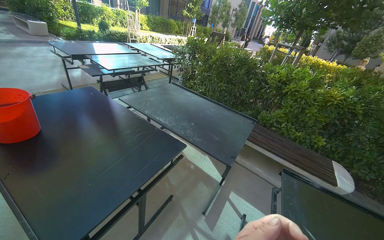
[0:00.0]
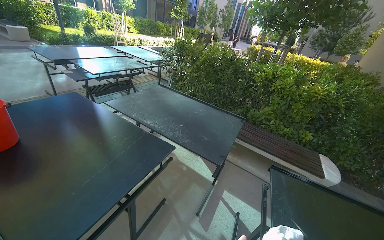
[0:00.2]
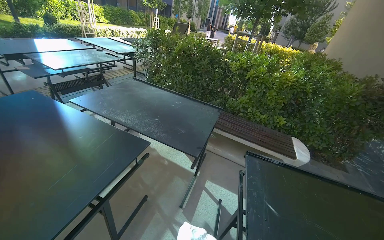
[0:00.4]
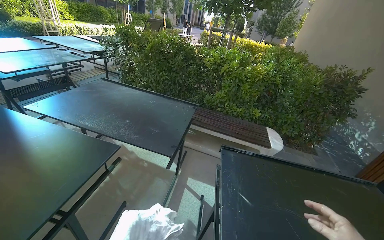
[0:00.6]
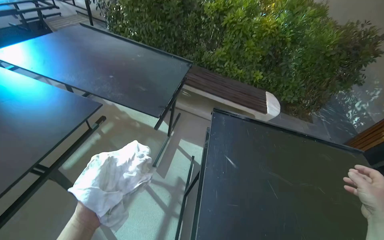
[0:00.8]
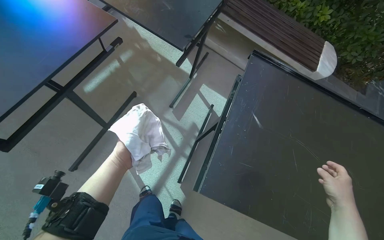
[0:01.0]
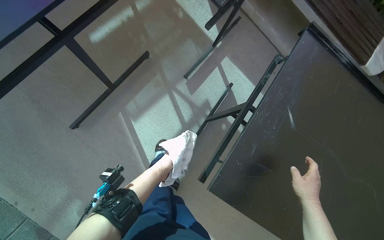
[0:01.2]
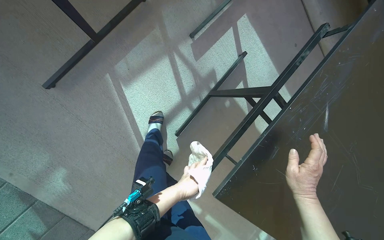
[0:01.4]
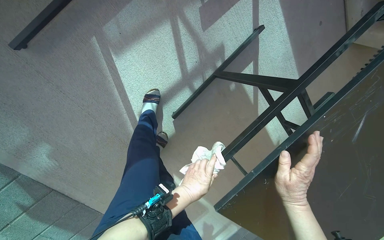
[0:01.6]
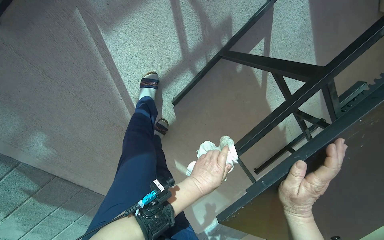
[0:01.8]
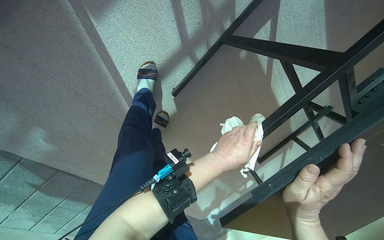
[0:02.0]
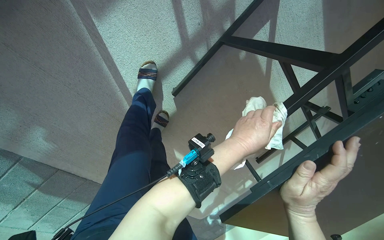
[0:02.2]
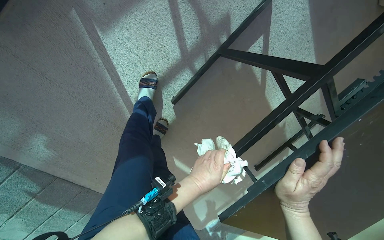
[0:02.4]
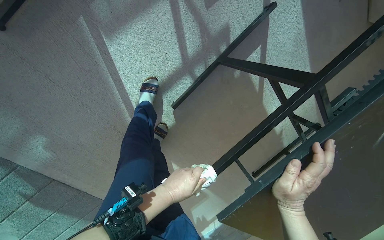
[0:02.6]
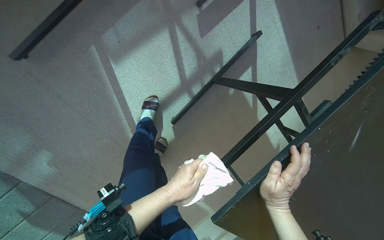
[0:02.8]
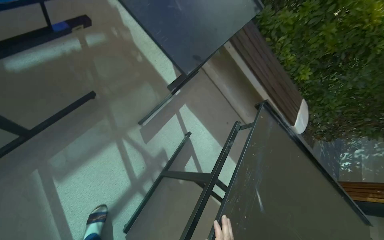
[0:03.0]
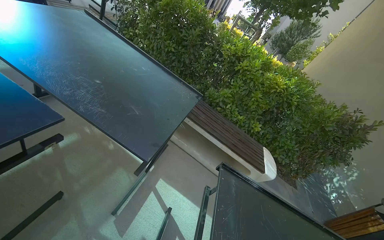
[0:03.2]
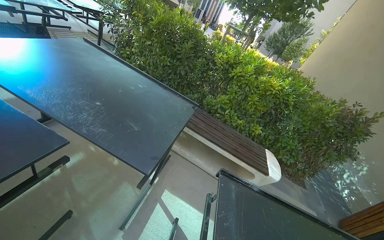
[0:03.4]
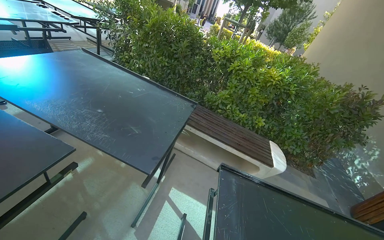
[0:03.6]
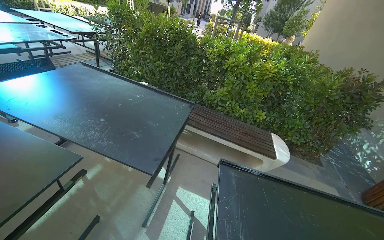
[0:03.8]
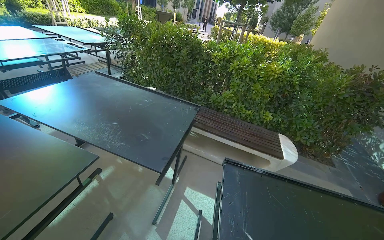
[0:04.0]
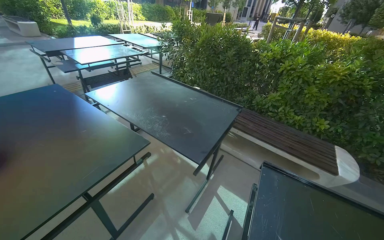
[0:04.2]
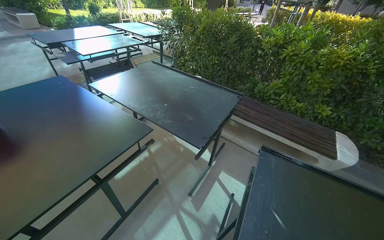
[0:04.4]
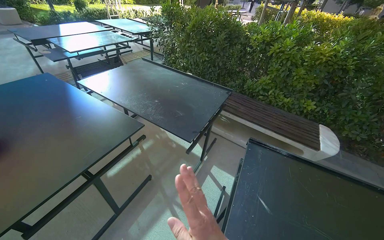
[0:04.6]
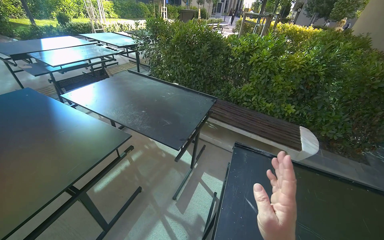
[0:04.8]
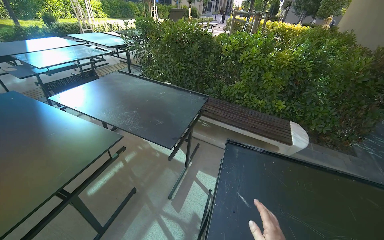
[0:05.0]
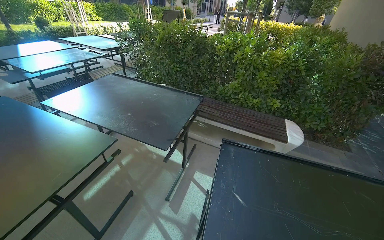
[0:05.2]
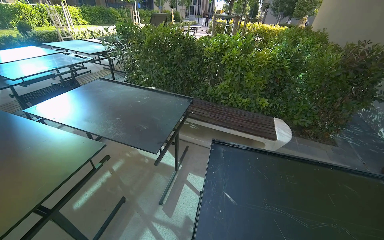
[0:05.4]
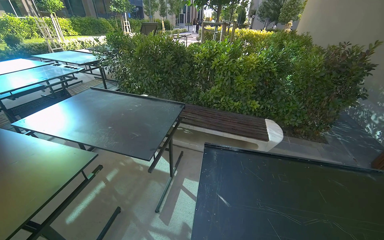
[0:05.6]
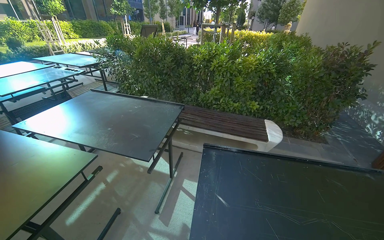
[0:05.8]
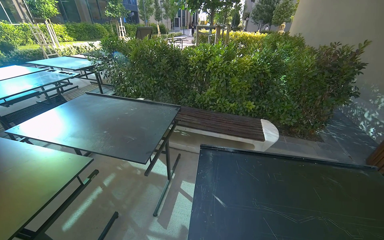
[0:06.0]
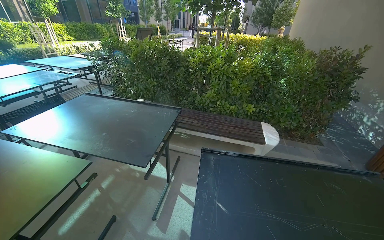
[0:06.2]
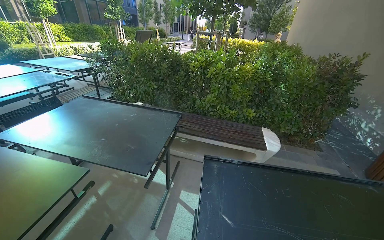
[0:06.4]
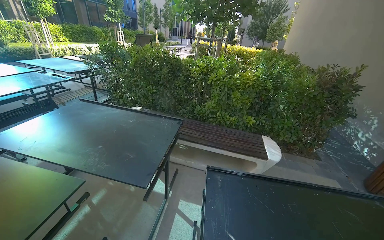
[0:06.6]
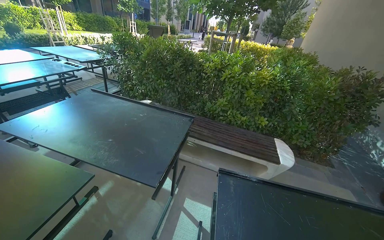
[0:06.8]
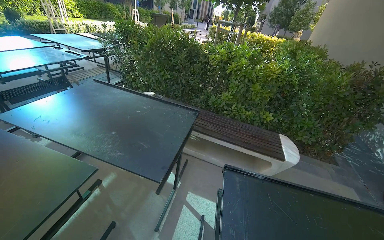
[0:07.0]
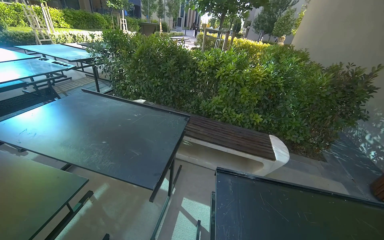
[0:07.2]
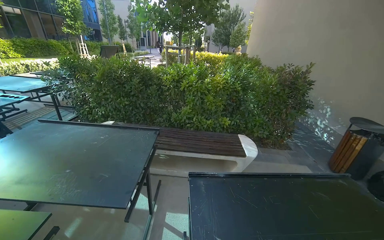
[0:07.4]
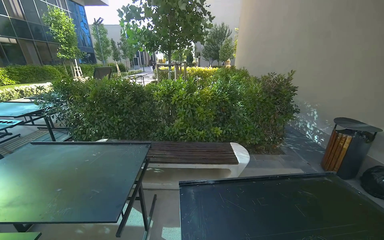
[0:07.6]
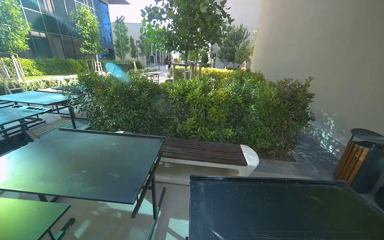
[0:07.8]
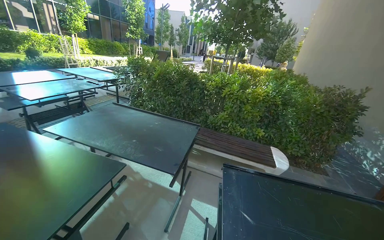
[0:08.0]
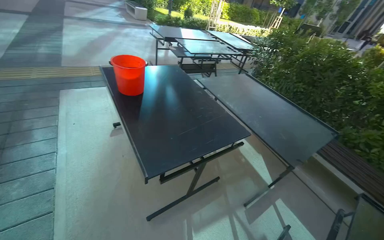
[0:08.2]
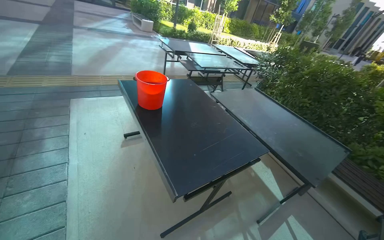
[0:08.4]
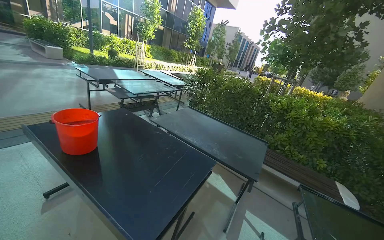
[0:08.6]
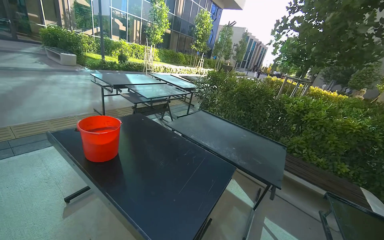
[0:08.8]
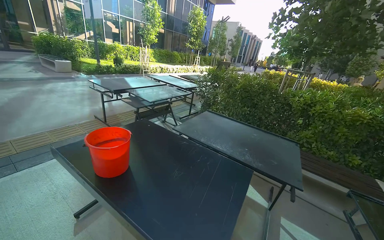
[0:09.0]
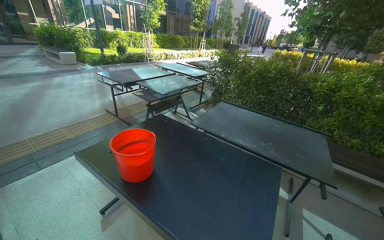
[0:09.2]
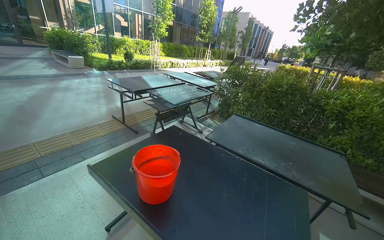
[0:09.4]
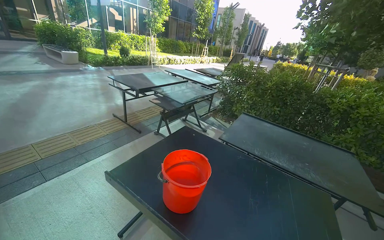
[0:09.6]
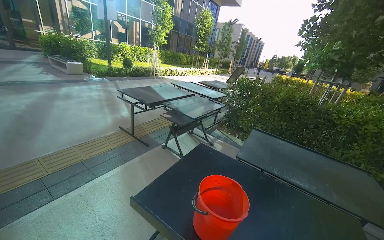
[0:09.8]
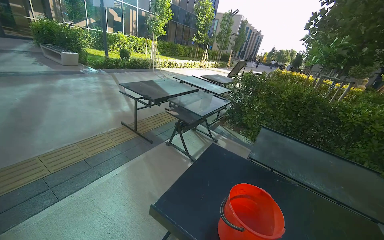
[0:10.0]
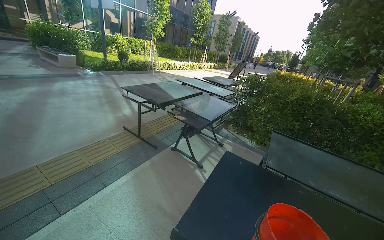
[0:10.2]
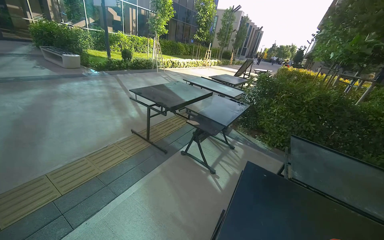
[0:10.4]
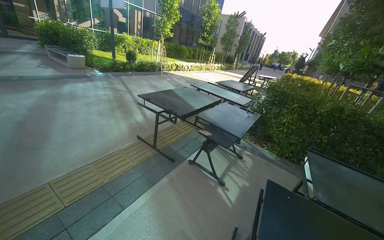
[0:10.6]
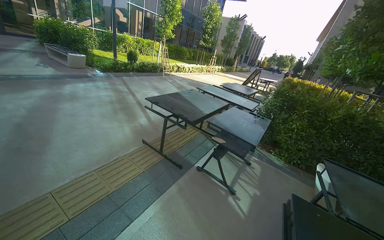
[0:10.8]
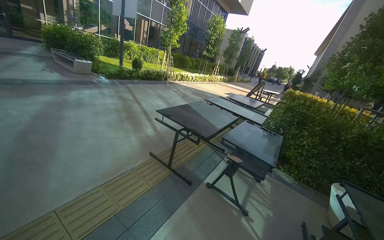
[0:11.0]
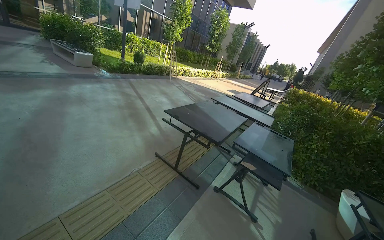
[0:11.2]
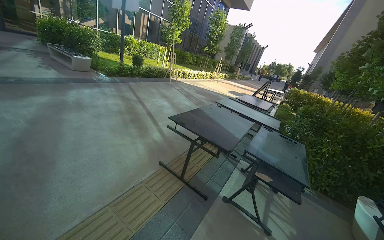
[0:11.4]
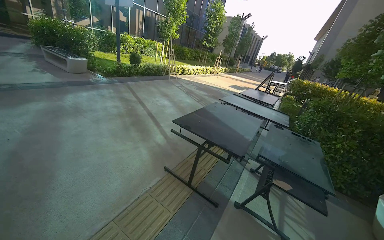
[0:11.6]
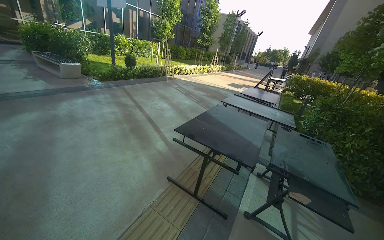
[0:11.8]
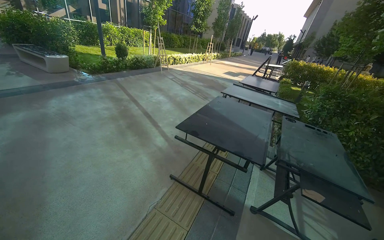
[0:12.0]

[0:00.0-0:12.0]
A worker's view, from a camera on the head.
Job: wiping surfaces.
The whole recording: Wiping outdoor tables. The worker wipes the underside of an outdoor table and a detached table bar with a cloth.
0:00.0 to 0:01.6: The wearer moves about 60 cm. The view tips downward by some 70 degrees. The scene rotates clockwise by roughly 25 degrees.
0:01.6 to 0:03.0: The wearer looks roughly 20 degrees further to the right. The view tips upward by some 25 degrees.
0:03.0 to 0:04.4: The view swings approximately 20 degrees to the left.
0:04.4 to 0:06.0: The wearer looks about 20 degrees further to the right.
0:07.6 to 0:09.0: The wearer moves roughly 1 m. The wearer looks roughly 30 degrees further to the left.
0:09.0 to 0:10.4: The head travels some 1 m.
0:10.4 to 0:12.0: The head travels some 1.5 m.

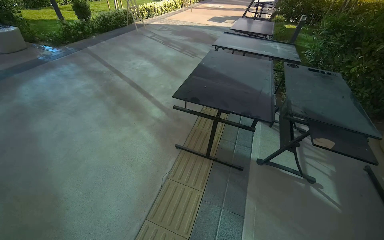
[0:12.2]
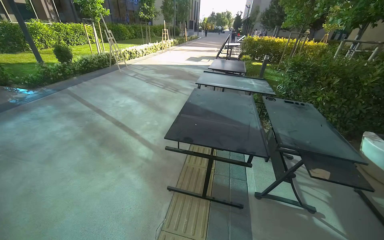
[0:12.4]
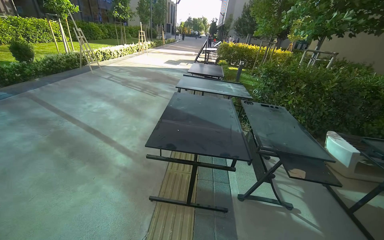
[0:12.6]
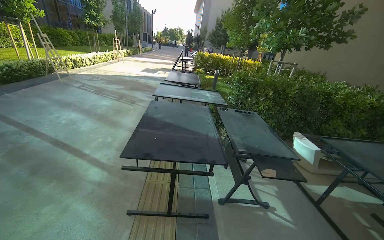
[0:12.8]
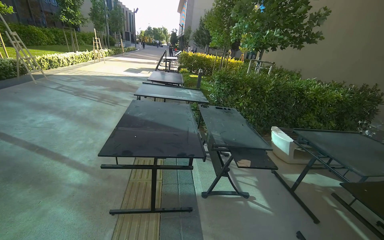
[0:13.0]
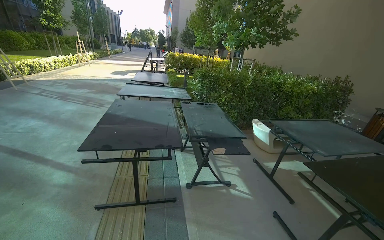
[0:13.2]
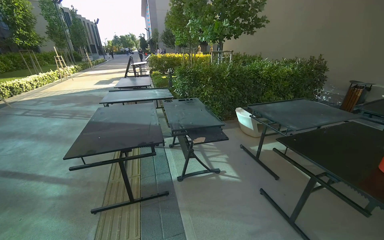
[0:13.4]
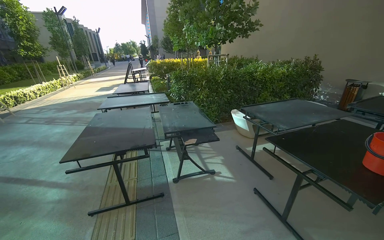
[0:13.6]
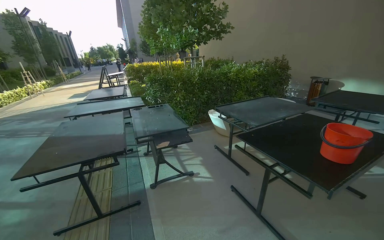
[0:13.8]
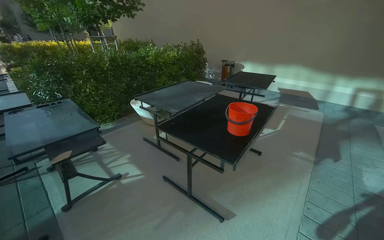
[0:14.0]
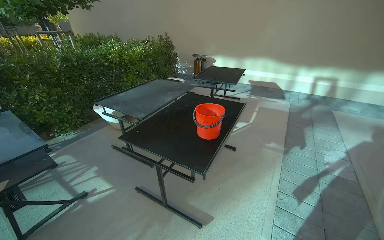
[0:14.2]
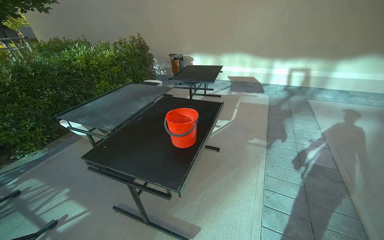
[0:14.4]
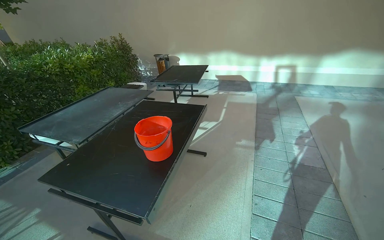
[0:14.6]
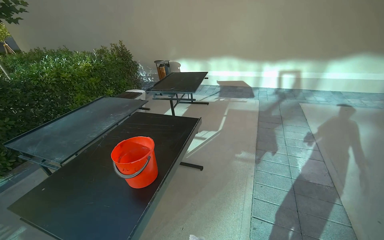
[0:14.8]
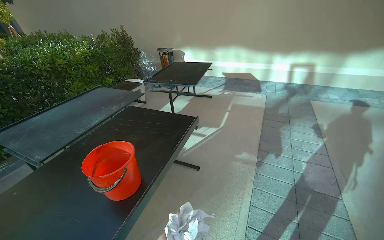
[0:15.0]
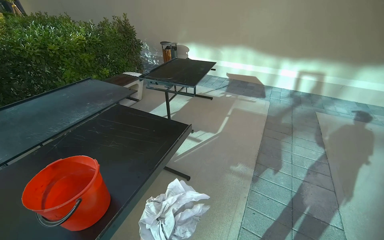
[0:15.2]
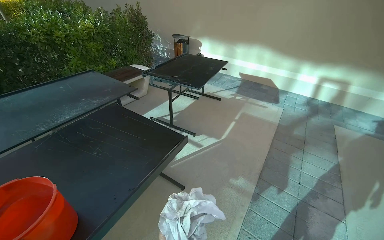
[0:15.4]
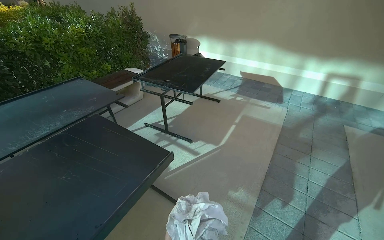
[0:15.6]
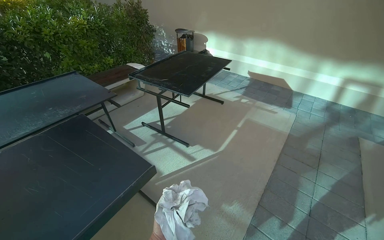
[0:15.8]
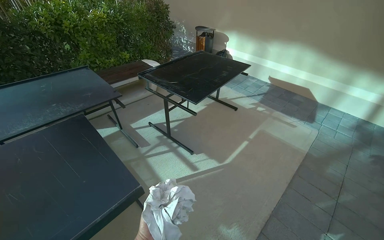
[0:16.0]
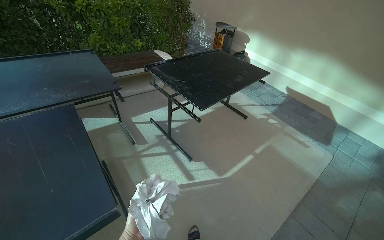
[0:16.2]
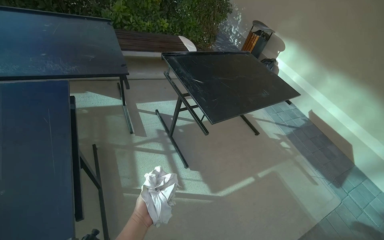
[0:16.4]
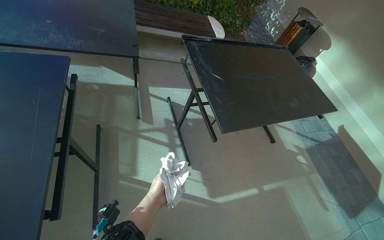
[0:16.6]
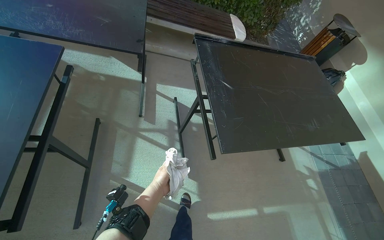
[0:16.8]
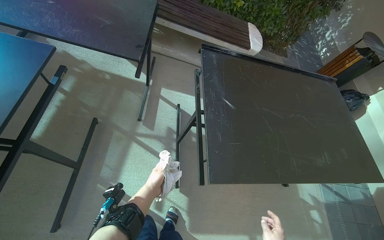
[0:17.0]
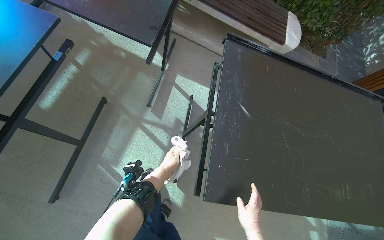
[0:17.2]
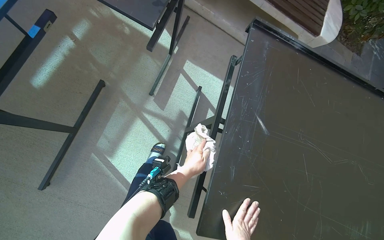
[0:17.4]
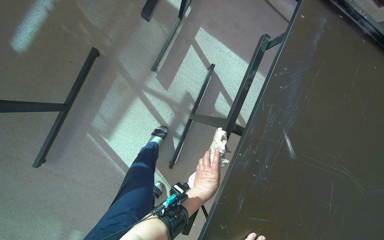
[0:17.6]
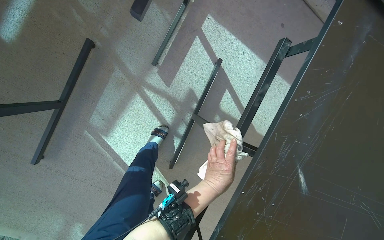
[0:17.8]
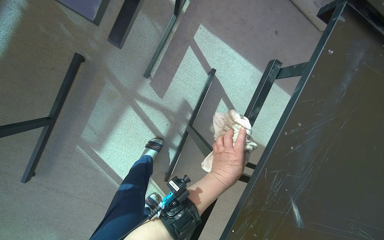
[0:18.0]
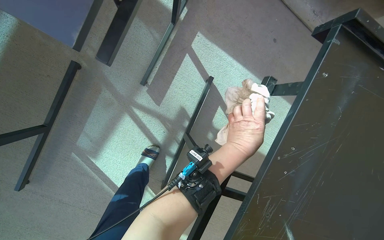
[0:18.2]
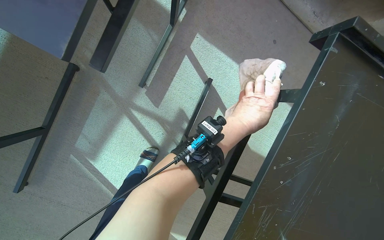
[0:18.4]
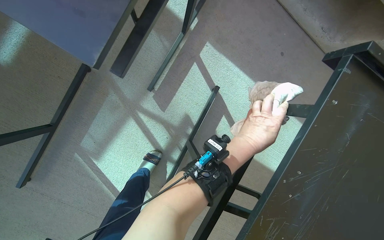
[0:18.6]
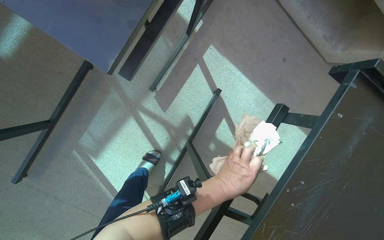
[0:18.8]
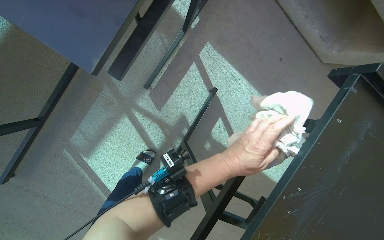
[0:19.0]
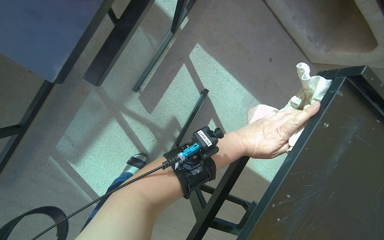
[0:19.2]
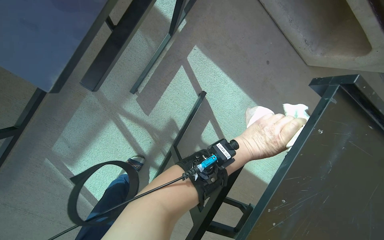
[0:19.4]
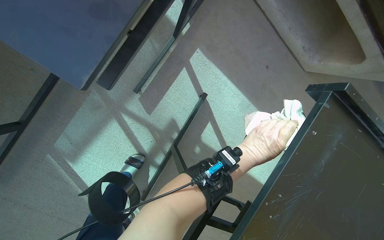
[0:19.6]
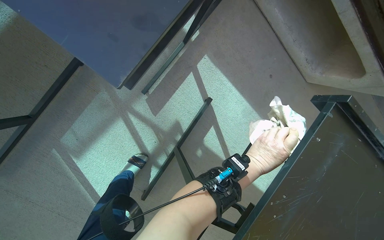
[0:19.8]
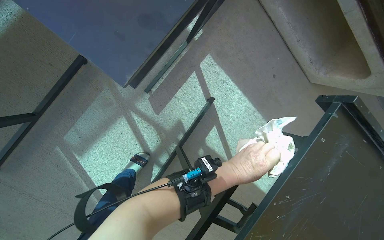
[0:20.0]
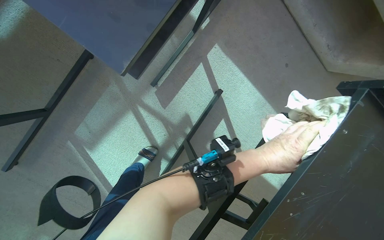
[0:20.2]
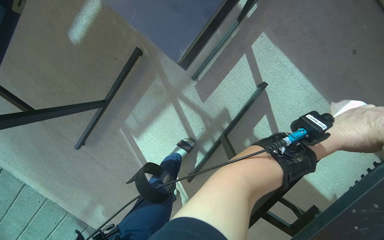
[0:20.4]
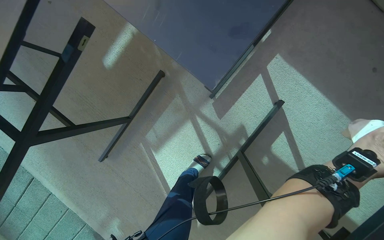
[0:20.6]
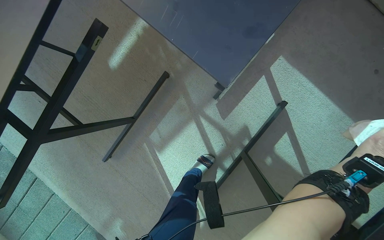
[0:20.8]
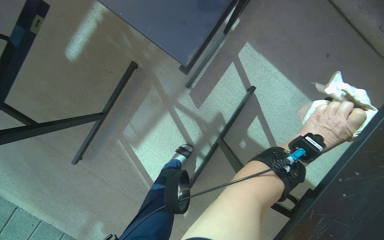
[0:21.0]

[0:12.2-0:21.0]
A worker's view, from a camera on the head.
Job: wiping surfaces.
The whole recording: Wiping outdoor tables. The worker wipes the underside of an outdoor table and a detached table bar with a cloth.
0:12.2 to 0:13.6: The wearer moves roughly 50 cm. The head rotates some 40 degrees to the right. The wearer looks approximately 15 degrees further upward.
0:13.6 to 0:15.2: The wearer moves roughly 1.5 m. The wearer's head swings some 45 degrees to the right.
0:15.2 to 0:16.6: The camera is carried about 1 m. The head rotates roughly 50 degrees to the left. The view tips downward by approximately 15 degrees.
0:16.6 to 0:18.0: The wearer moves approximately 90 cm. The head turns to the left by some 40 degrees. The view tips downward by about 30 degrees.
0:18.0 to 0:19.6: The left hand swings up and down the picture, roughly 15 cm each way, with 2 reversals.
